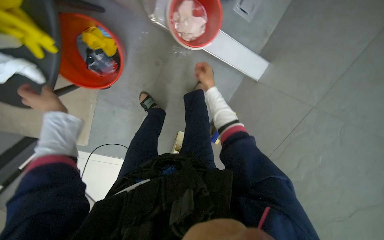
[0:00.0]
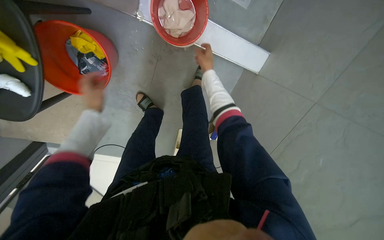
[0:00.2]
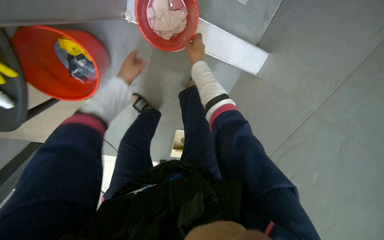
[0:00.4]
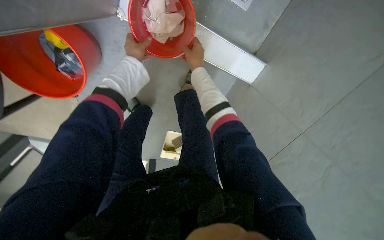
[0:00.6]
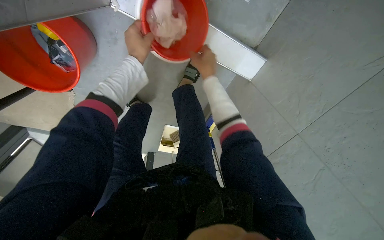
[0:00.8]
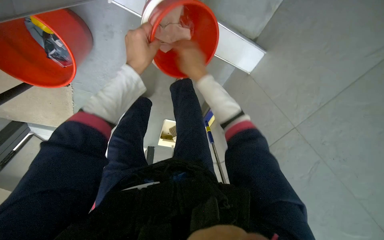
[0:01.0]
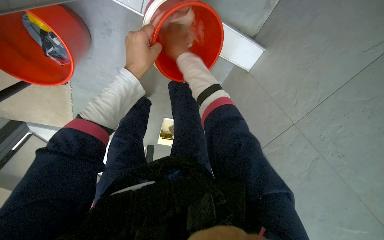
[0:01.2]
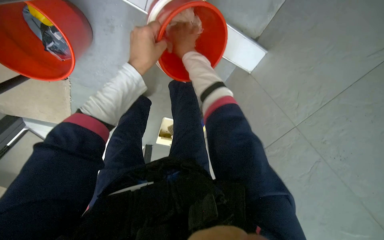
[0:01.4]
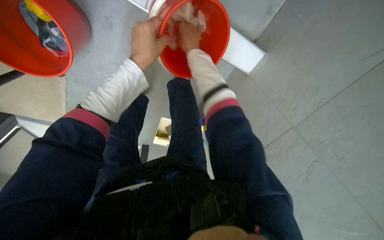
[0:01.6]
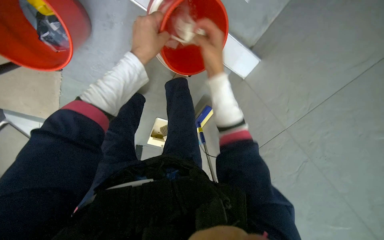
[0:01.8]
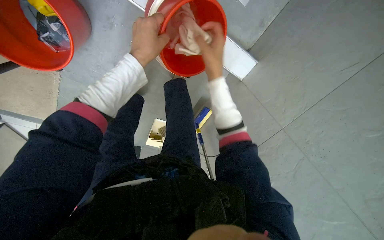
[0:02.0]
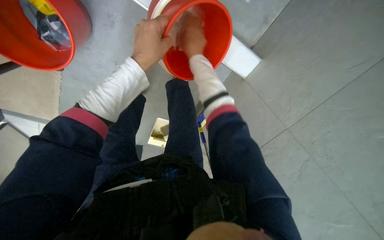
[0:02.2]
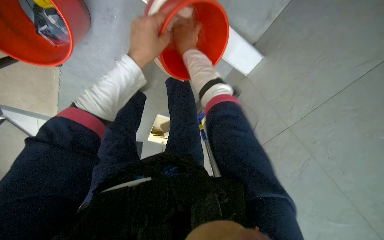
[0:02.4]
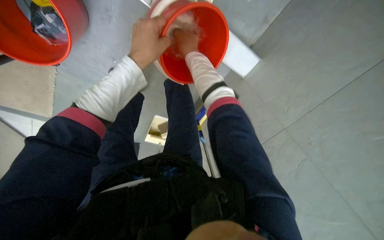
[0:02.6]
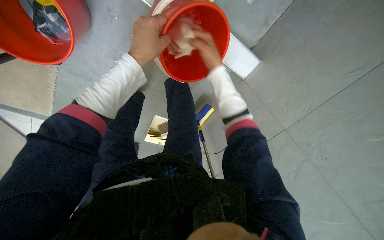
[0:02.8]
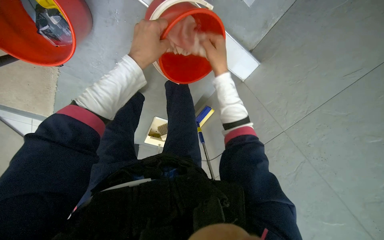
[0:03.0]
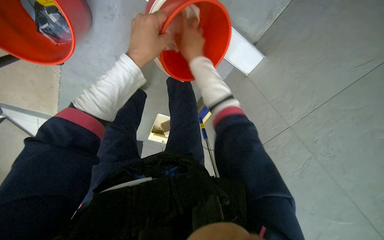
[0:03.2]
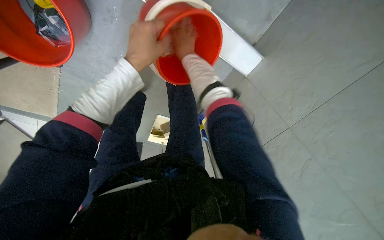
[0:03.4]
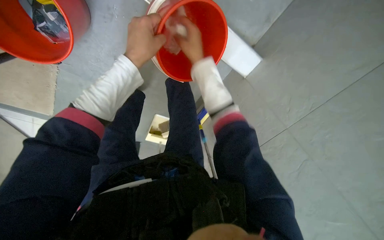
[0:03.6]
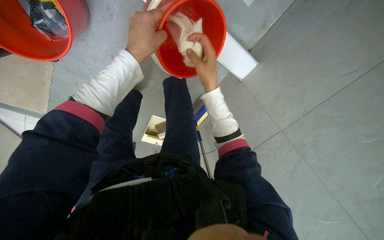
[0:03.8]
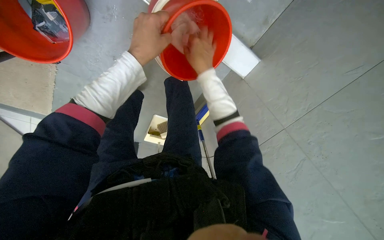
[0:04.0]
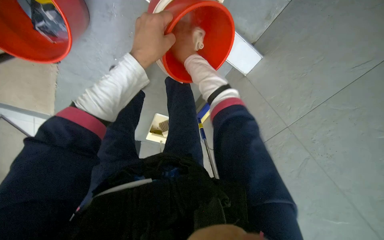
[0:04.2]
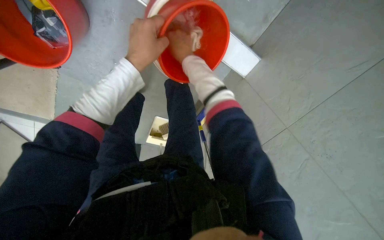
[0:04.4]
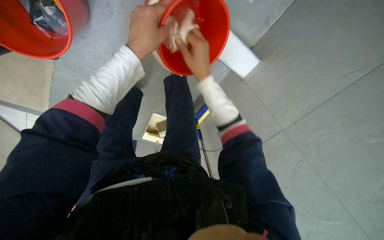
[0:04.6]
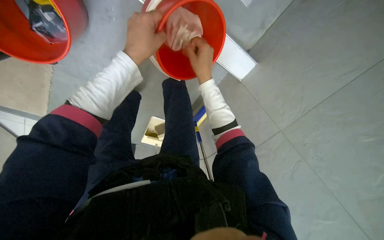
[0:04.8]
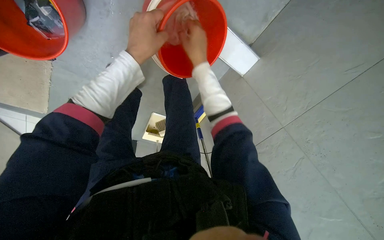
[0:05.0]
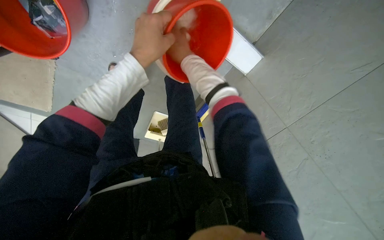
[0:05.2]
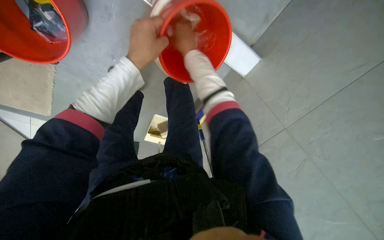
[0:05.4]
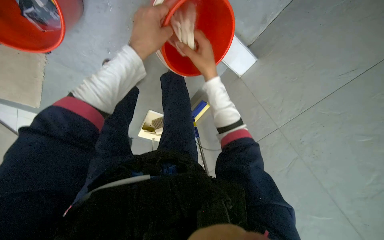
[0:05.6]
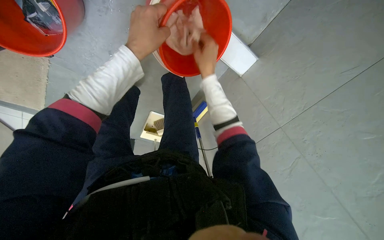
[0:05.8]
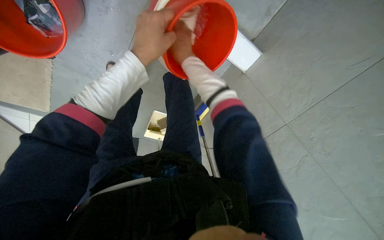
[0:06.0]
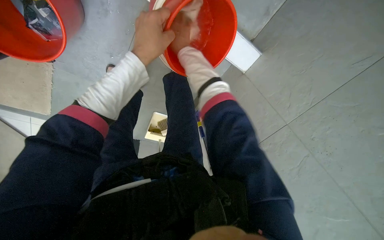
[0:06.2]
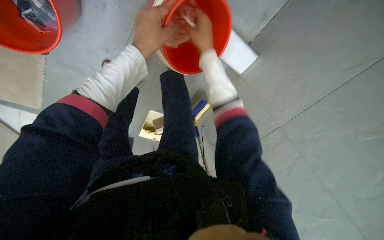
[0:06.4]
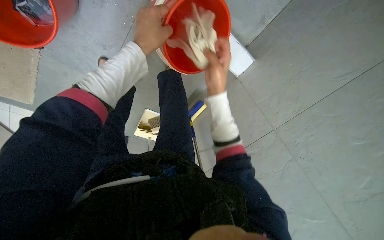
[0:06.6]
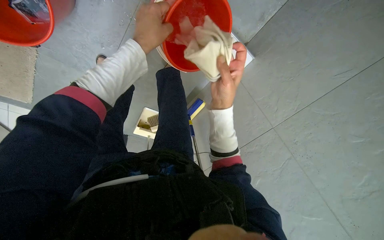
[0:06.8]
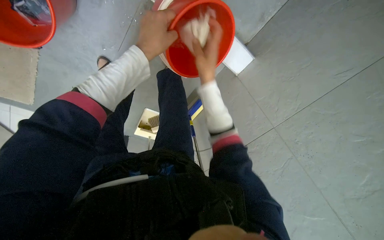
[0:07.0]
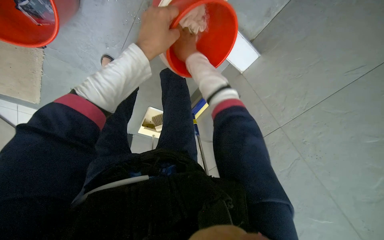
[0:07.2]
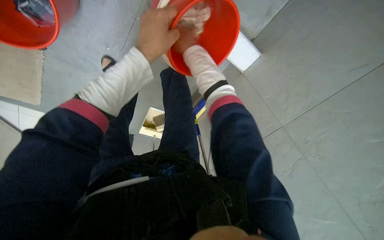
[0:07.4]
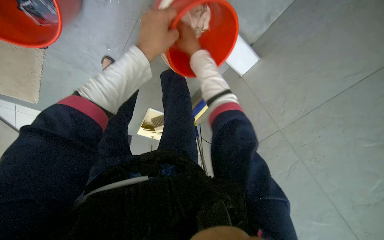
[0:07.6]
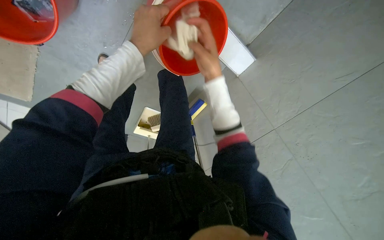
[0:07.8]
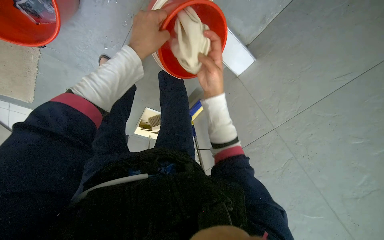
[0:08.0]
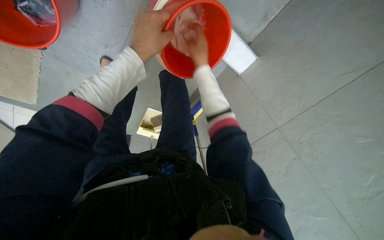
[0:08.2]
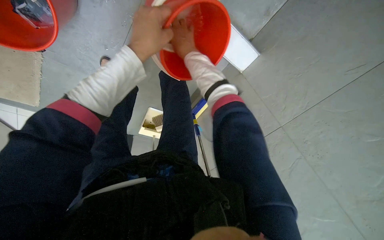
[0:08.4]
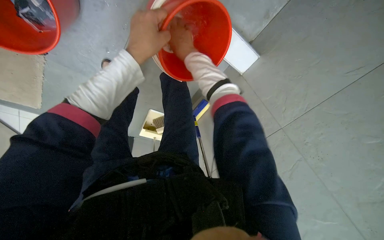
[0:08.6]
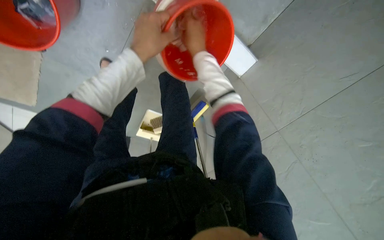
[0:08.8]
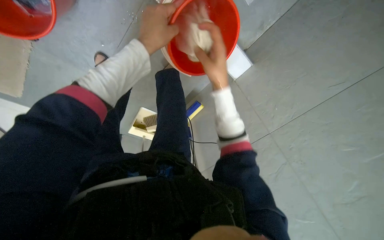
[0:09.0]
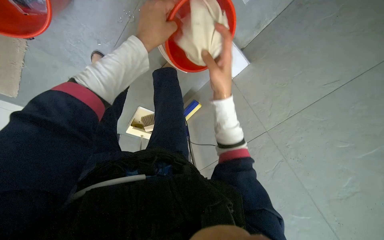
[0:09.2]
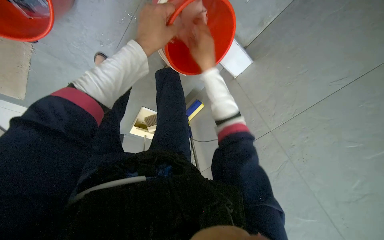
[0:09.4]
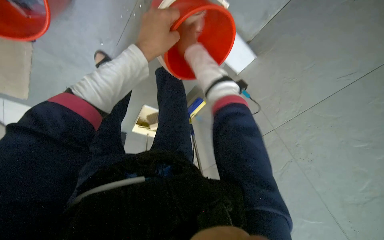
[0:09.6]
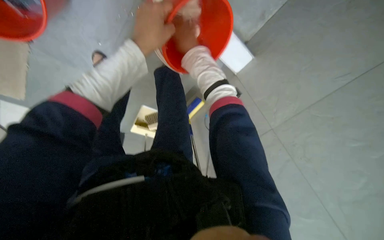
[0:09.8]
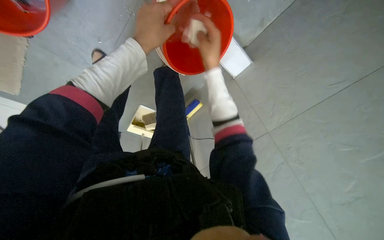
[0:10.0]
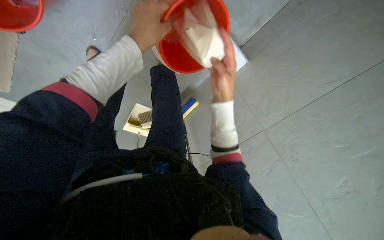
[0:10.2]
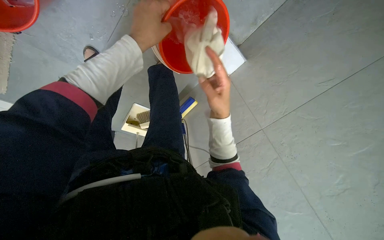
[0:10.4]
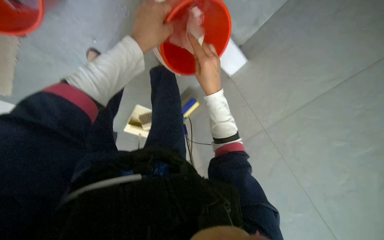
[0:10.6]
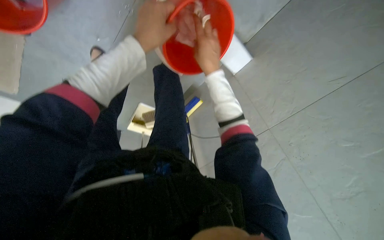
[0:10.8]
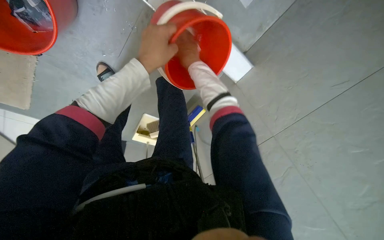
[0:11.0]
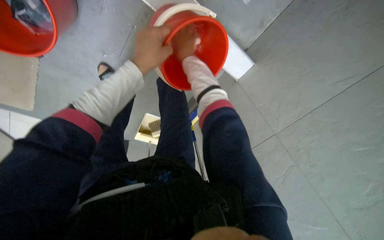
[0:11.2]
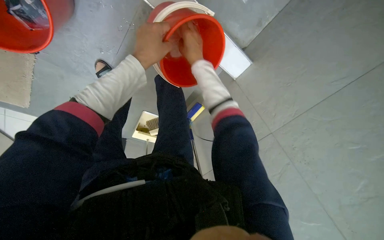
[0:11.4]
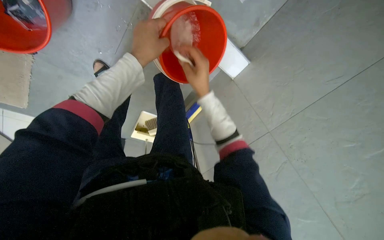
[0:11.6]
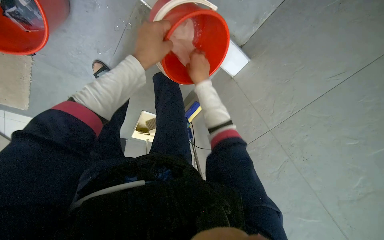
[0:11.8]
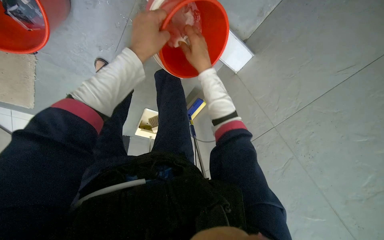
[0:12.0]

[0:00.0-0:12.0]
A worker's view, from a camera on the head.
Job: preparing cleaning supplies.
The whole recording: Wringing cleaning cloth. The worker wrings a cleaning cloth into a red bucket.
0:00.0 to 0:01.6: The view tilts about 15 degrees downward. The left hand moves to the right and up the picture, some 40 cm; the right hand heads up the picture, covering roughly 15 cm.
0:01.6 to 0:03.0: The right hand goes about 10 cm to the right.
0:03.0 to 0:04.4: The right hand swings up and down the picture, approximately 15 cm each way, with 2 reversals.
0:04.4 to 0:06.0: The right hand swings up and down the picture, approximately 10 cm each way, with 2 reversals.
0:06.0 to 0:07.6: The right hand reaches about 20 cm down the picture, then returns.
0:07.6 to 0:09.0: The right hand moves up and down the picture over about 15 cm, changing direction 2 times.
0:09.0 to 0:10.4: The right hand moves up and down the picture over approximately 25 cm, changing direction 2 times.
0:10.4 to 0:12.0: The right hand shifts about 20 cm up the picture and farther from the camera.

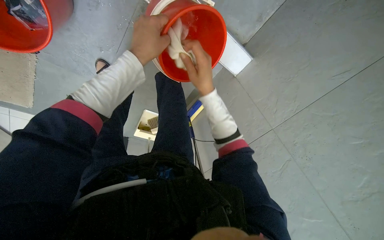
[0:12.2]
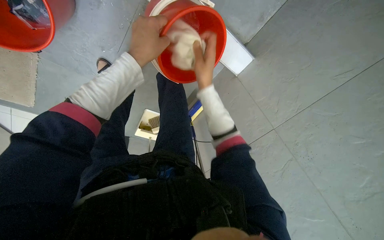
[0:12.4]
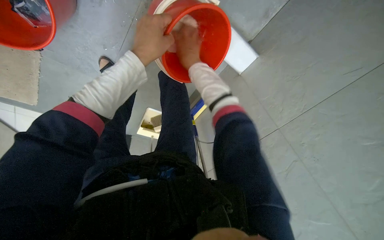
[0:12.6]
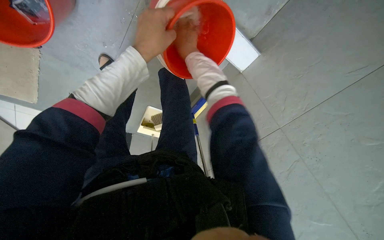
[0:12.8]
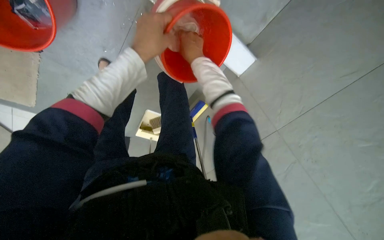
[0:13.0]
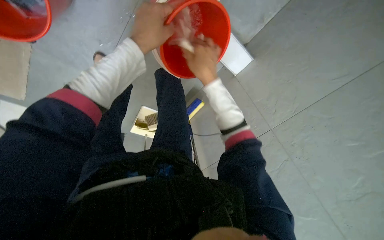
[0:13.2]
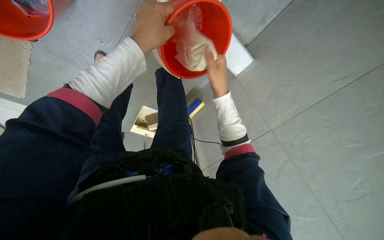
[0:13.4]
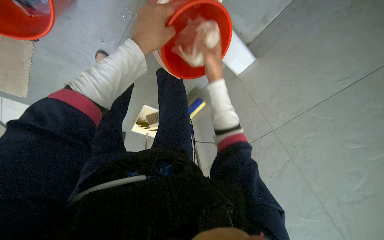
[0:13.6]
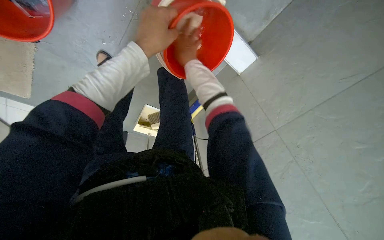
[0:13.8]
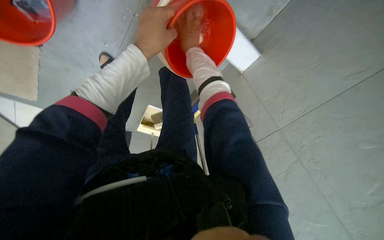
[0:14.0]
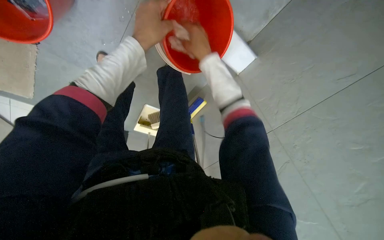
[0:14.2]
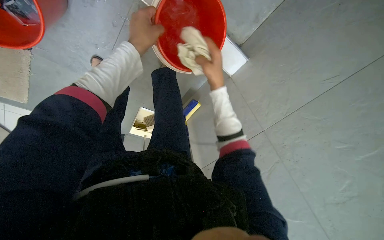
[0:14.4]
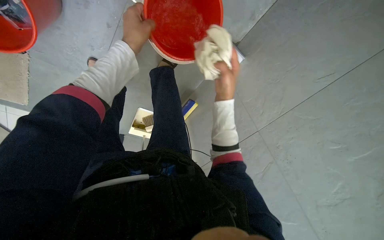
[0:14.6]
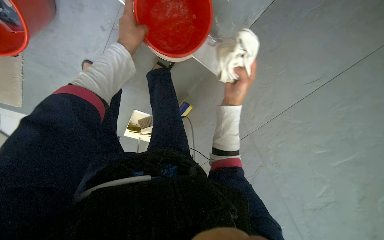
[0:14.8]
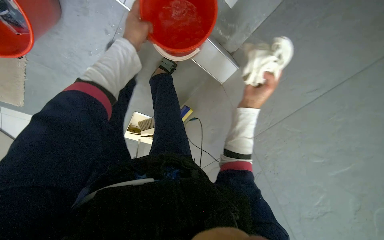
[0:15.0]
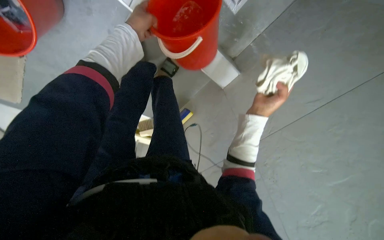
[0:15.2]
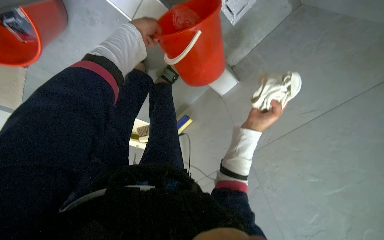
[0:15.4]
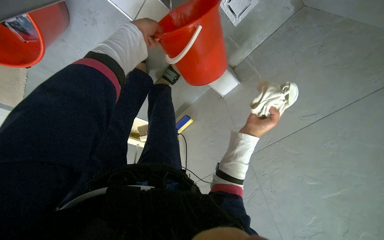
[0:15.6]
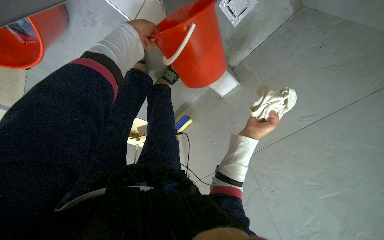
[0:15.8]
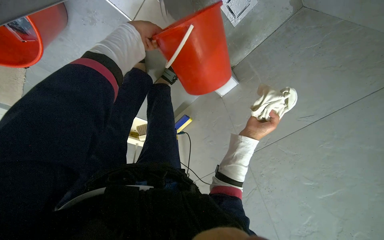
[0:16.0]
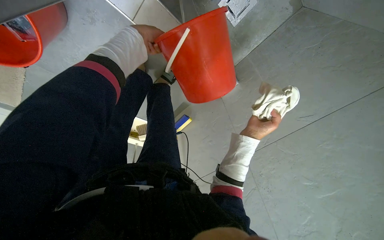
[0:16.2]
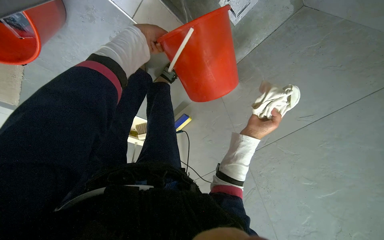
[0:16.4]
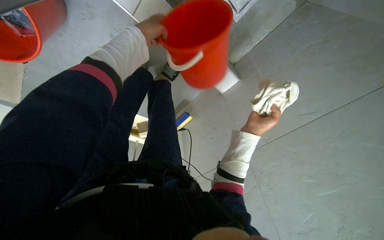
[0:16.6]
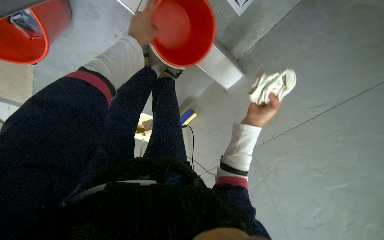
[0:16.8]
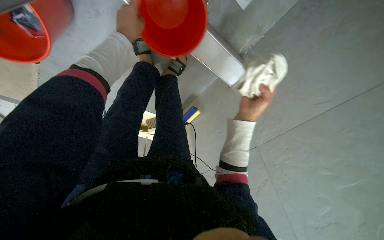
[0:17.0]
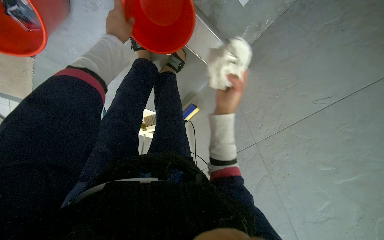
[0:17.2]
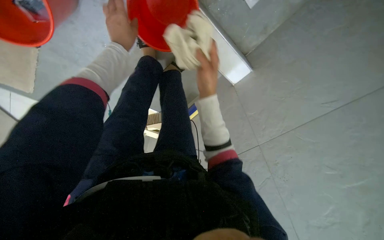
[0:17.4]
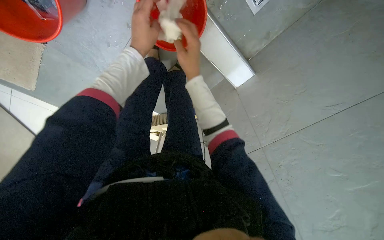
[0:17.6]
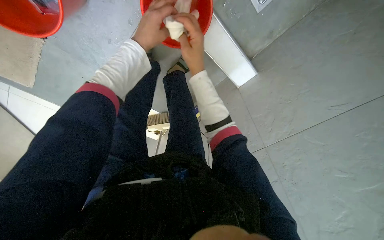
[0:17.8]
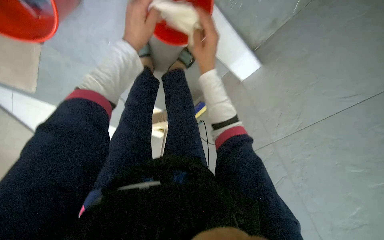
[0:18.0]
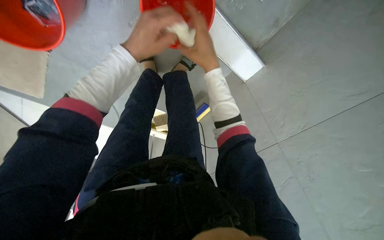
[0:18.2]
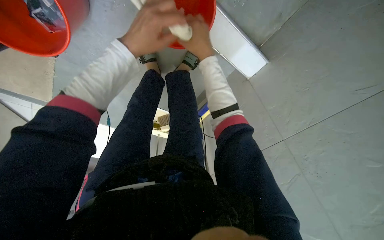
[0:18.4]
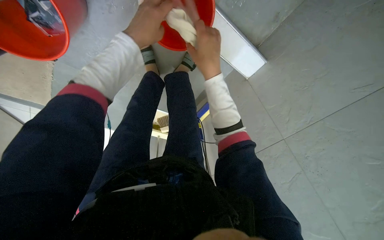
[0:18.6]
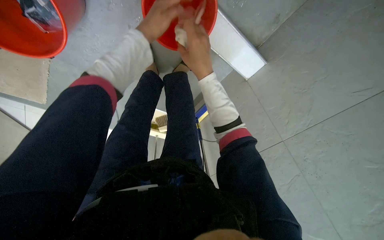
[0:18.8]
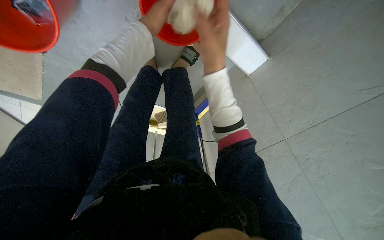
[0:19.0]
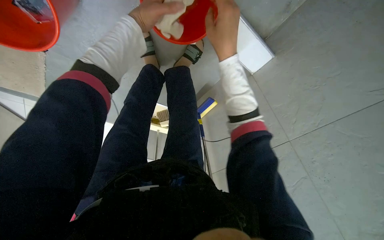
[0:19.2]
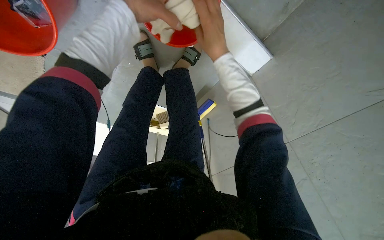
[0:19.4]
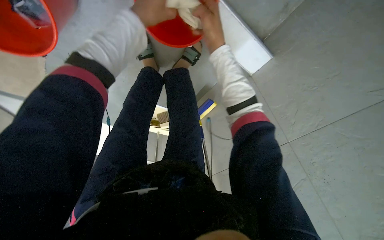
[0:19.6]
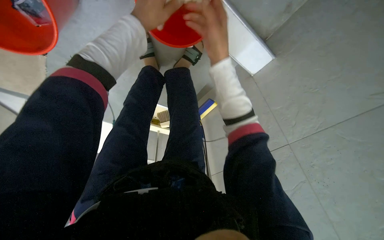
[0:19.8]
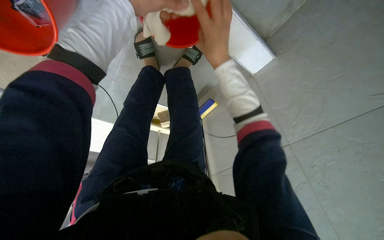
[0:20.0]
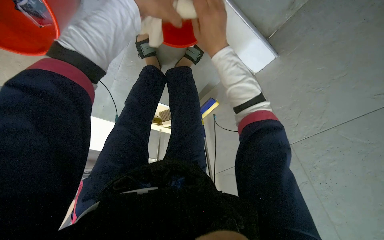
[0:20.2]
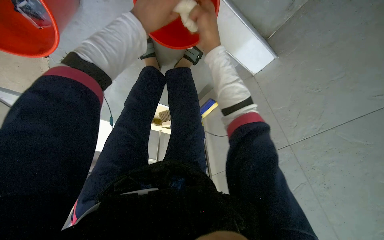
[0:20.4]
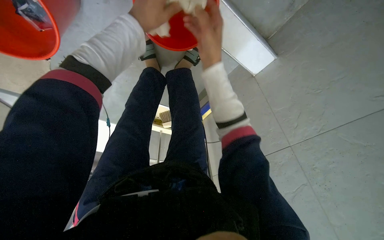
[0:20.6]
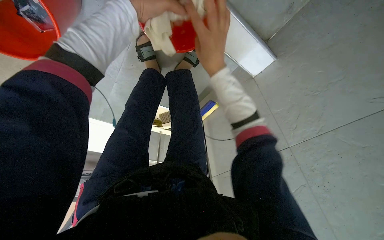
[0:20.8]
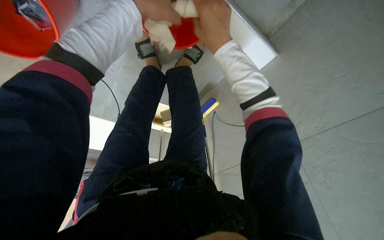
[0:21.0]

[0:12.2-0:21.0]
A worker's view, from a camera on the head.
Job: preparing cleaning supplies.
The whole recording: Wringing cleaning cloth. The worker wrings a cleaning cloth into a red bucket.
0:12.2 to 0:13.6: The right hand moves roughly 15 cm up the picture and comes back.
0:13.6 to 0:15.2: The left hand moves up the picture, about 15 cm. Meanwhile the right hand shifts about 20 cm to the right.
0:15.2 to 0:16.6: The hands stay close to where they were, moving slightly.
0:16.6 to 0:18.0: The right hand moves to the left and up the picture, some 25 cm.
0:18.0 to 0:19.6: The left hand goes nearer and farther, approximately 10 cm each way, reversing 2 times.
